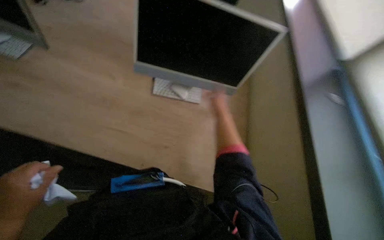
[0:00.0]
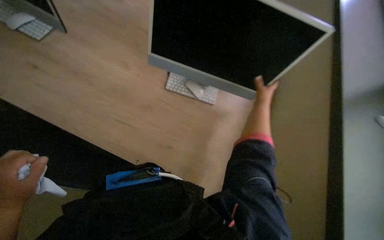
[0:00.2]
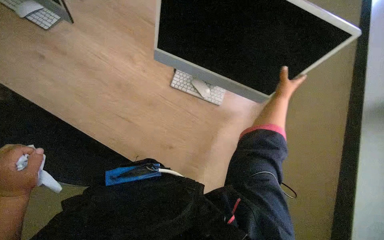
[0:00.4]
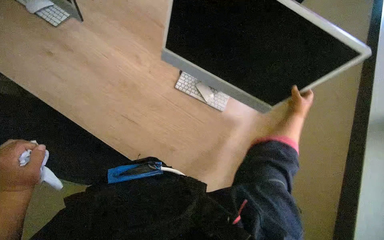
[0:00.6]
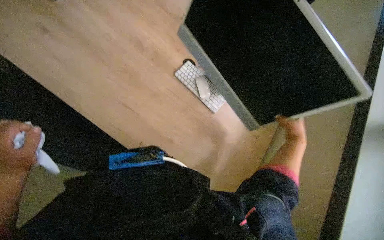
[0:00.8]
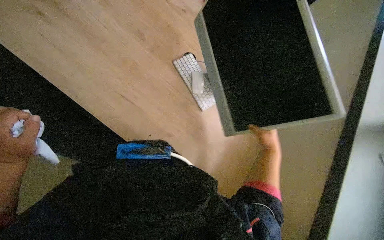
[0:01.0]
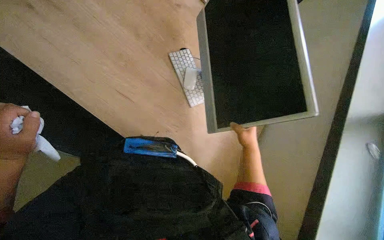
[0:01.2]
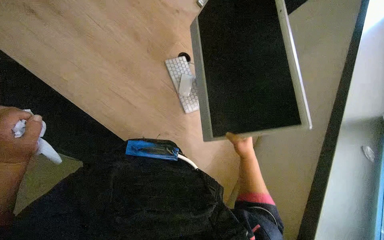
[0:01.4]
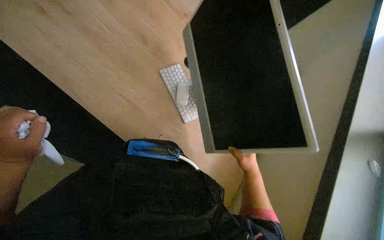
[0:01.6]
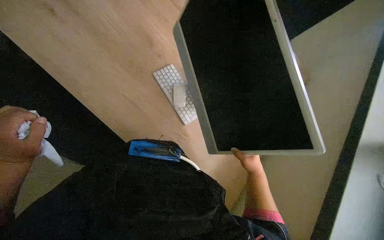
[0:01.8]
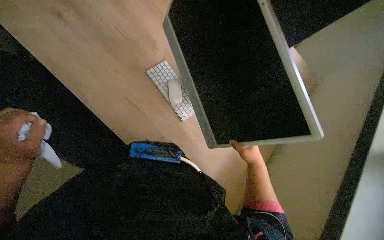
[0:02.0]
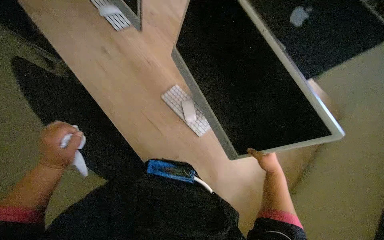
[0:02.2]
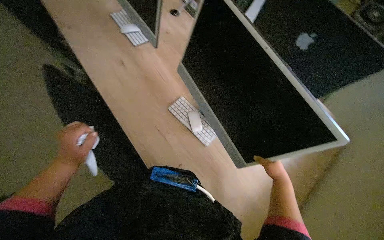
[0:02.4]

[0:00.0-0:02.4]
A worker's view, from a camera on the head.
Job: organizing items.
The whole recording: Preparing office workstations. The worker arranges chairs and computer equipment, then cleans the monitors at several workstations.
0.0 to 1.2 s: The right hand shifts roughly 10 cm down the picture.
1.2 to 2.4 s: The camera sweeps to the left, by roughly 15 degrees.

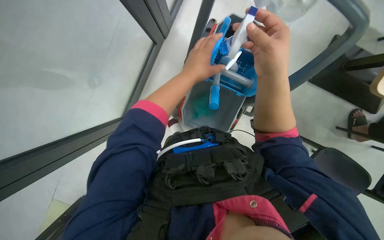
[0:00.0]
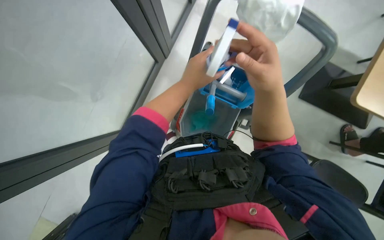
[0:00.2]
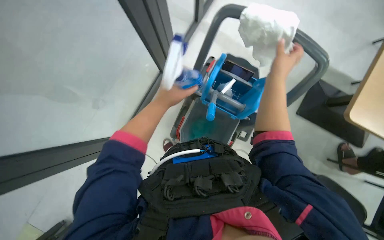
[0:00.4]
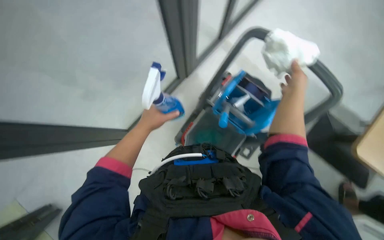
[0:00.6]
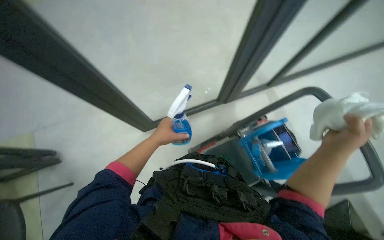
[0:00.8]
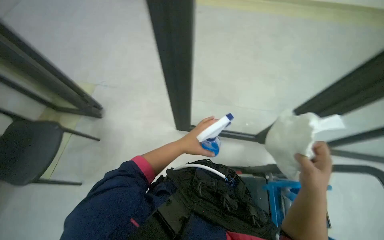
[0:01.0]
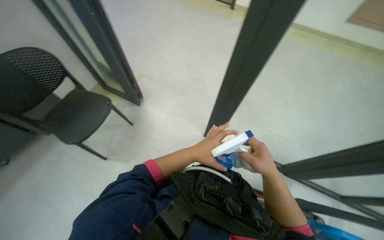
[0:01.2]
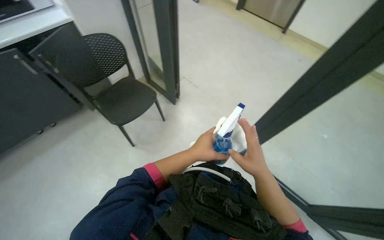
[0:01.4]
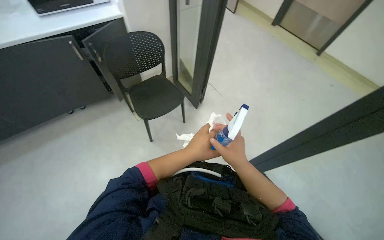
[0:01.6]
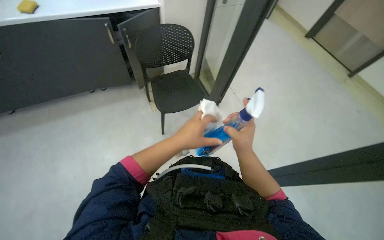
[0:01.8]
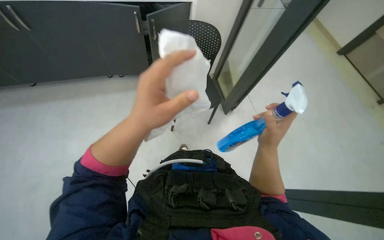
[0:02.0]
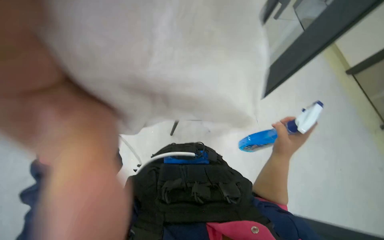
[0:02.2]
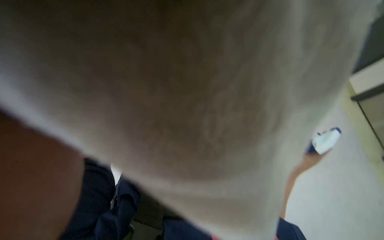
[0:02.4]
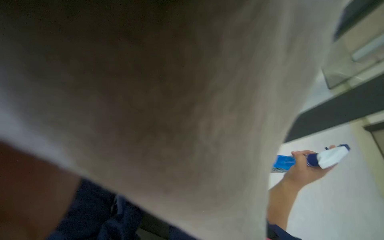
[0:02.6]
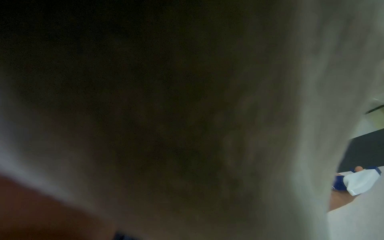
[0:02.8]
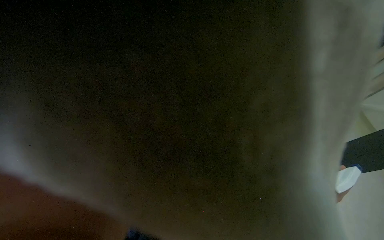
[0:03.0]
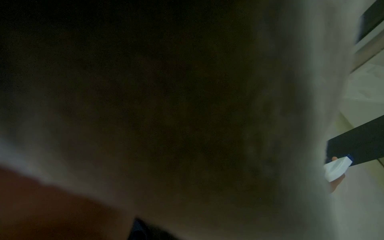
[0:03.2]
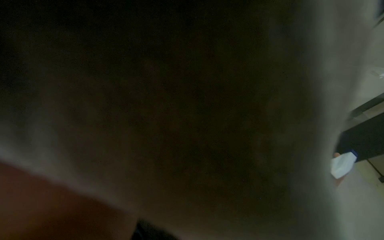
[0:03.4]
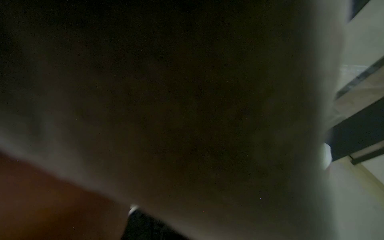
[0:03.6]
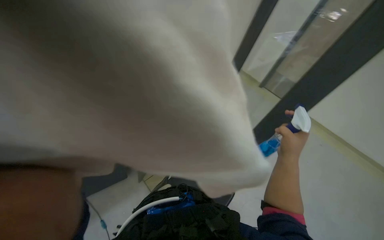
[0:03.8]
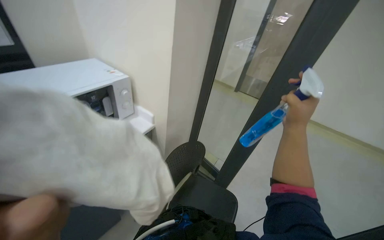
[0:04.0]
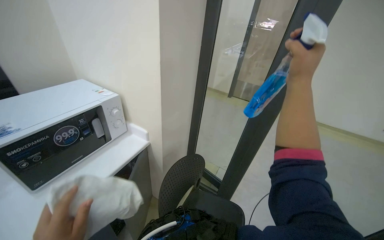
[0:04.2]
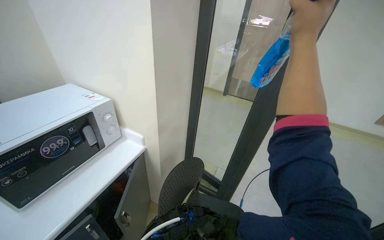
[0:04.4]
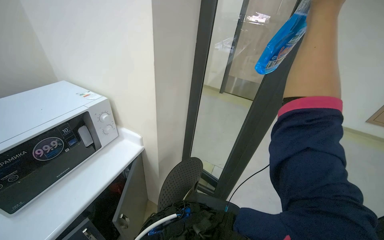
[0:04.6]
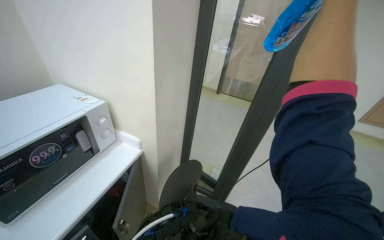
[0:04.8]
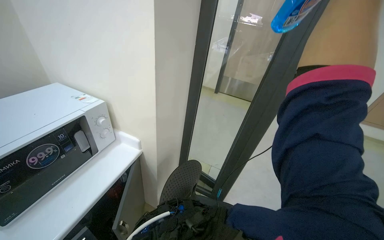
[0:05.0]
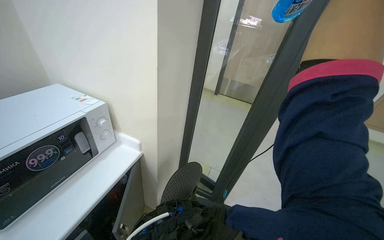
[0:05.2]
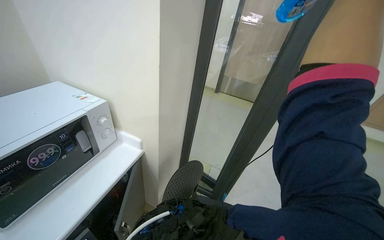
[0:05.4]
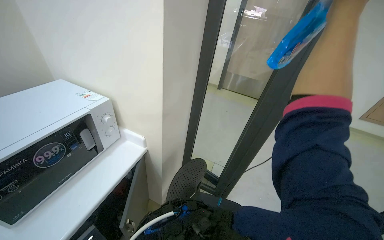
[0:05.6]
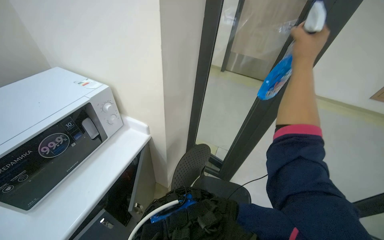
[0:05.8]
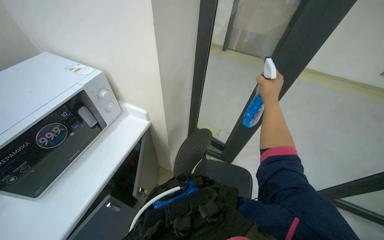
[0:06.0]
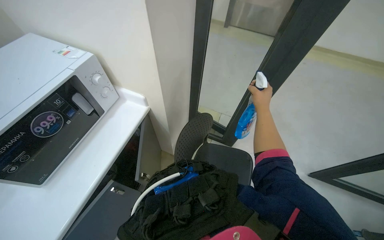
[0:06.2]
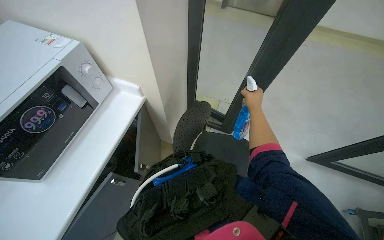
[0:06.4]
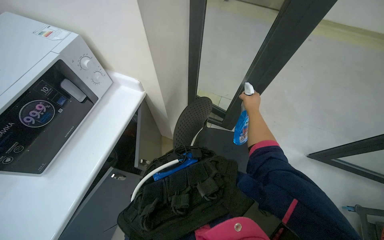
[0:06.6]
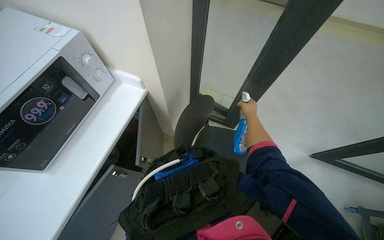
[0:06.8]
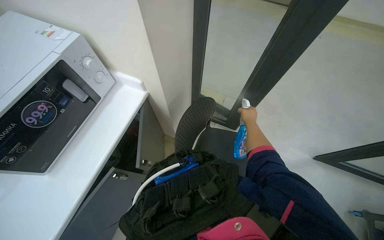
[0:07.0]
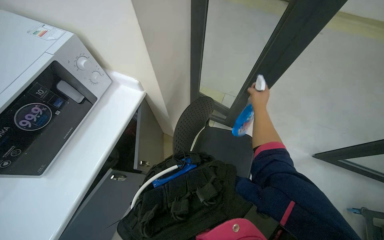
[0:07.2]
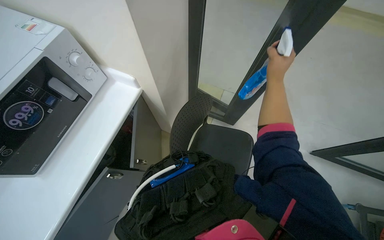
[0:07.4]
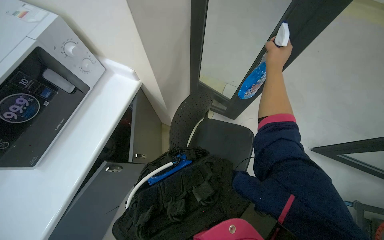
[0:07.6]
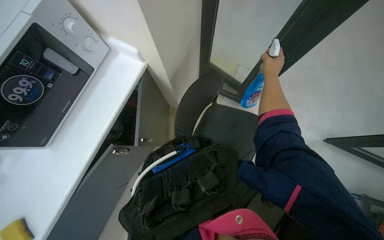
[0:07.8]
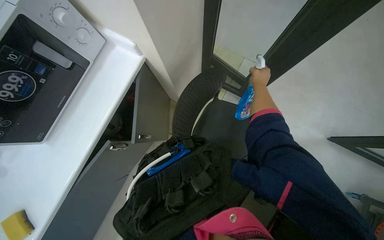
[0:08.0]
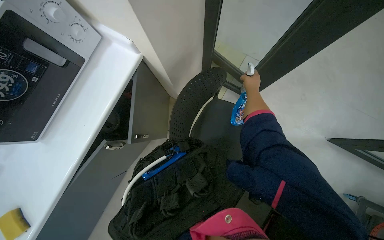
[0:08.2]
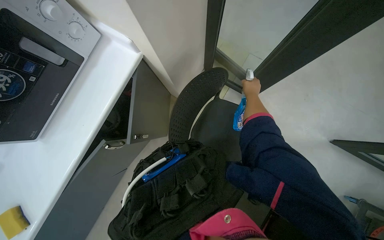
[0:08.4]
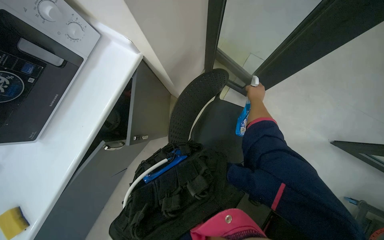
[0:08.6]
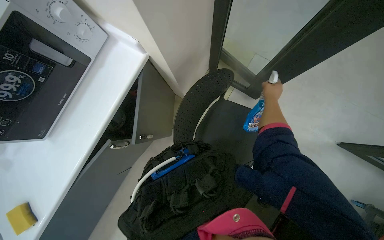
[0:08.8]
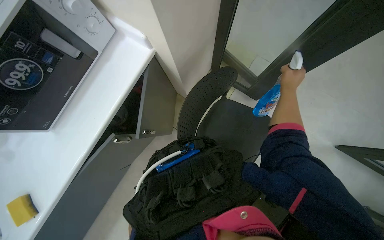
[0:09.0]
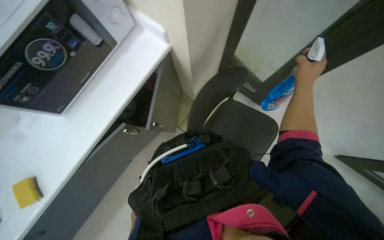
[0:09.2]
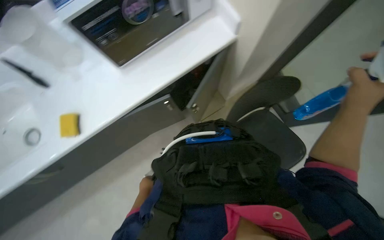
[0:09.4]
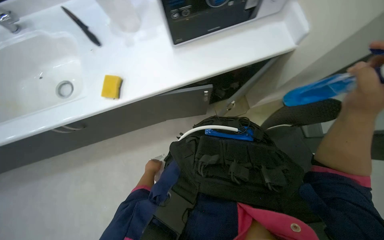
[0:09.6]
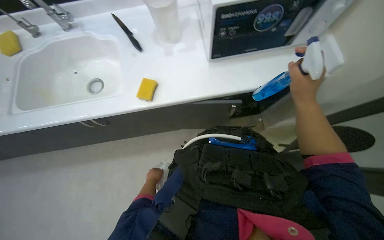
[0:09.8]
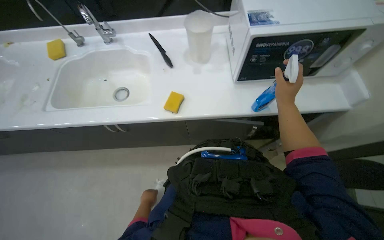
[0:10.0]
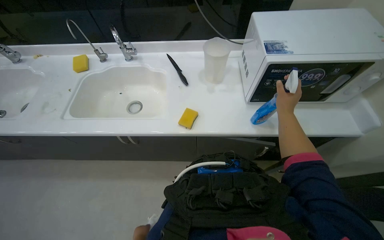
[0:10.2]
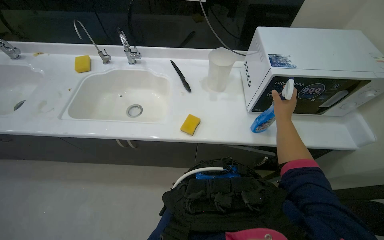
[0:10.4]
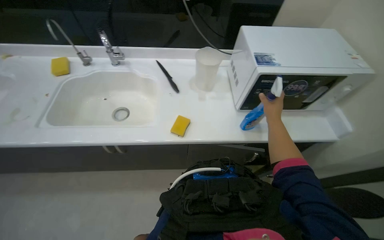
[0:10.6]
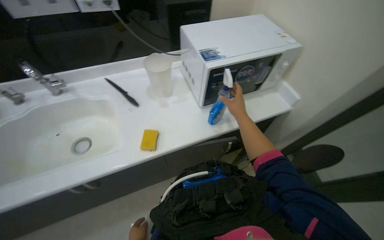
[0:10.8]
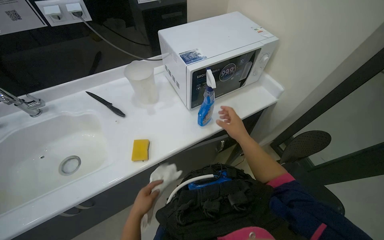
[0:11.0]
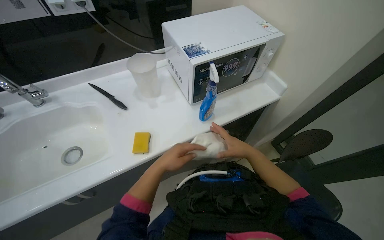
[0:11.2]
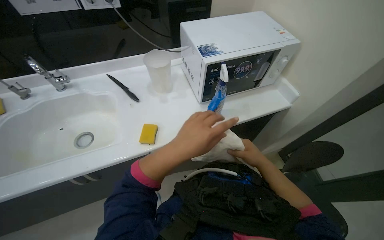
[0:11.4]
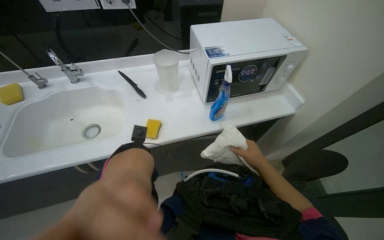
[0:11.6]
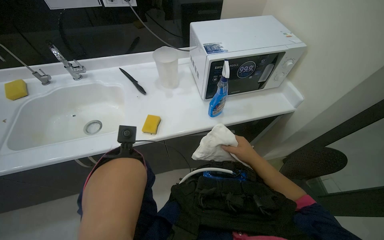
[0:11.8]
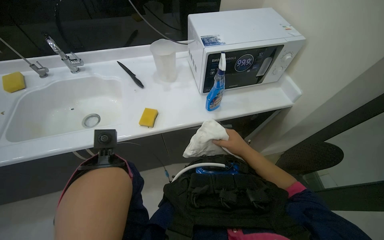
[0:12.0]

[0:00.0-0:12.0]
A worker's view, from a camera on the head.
Job: cleaning windows.
The whole recording: Cleaning glass partition. The worker wrings a cloth, then uses it and a spray bottle to clean the glass partition and nearby chairs.
0.0 to 1.6 s: The wearer's head swings approximately 110 degrees to the left. The view tips upward by some 35 degrees.
4.4 to 6.0 s: The view tips downward by some 15 degrees.
6.0 to 7.6 s: The view tilts roughly 20 degrees downward. The right hand travels farther from the camera and back again, approximately 25 cm each way.
7.6 to 9.0 s: The right hand heads down the picture, covering some 10 cm, and moves some 25 cm farther from the camera and comes back.
9.0 to 10.4 s: The camera pitches upward, by approximately 20 degrees. The scene rotates clockwise by some 50 degrees.

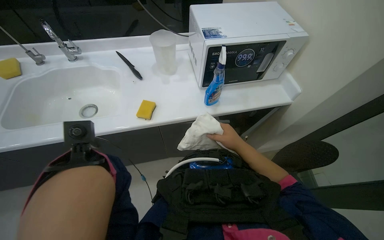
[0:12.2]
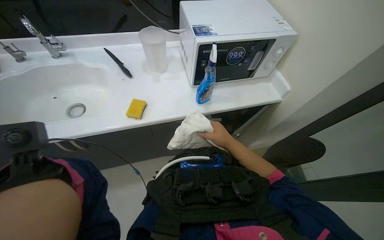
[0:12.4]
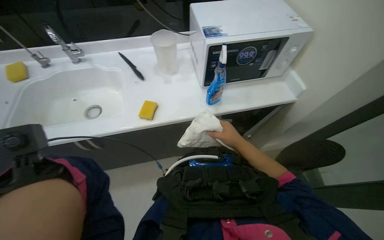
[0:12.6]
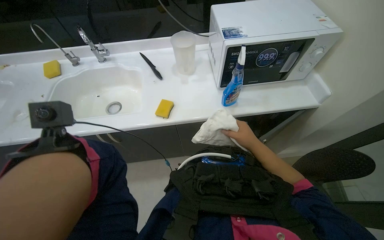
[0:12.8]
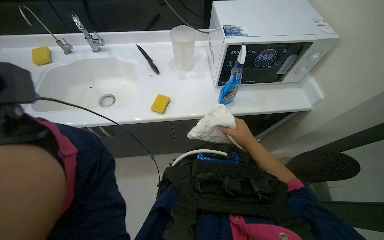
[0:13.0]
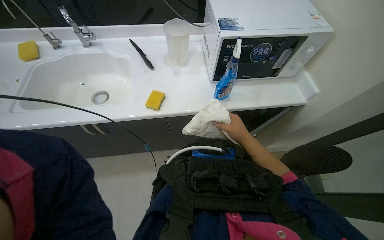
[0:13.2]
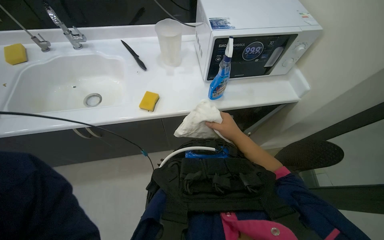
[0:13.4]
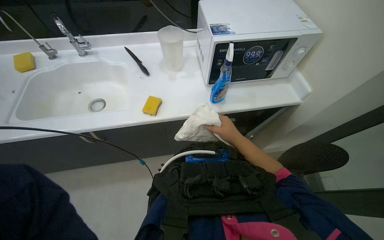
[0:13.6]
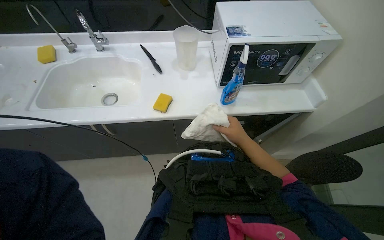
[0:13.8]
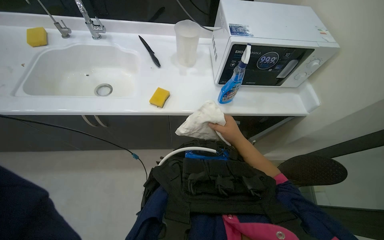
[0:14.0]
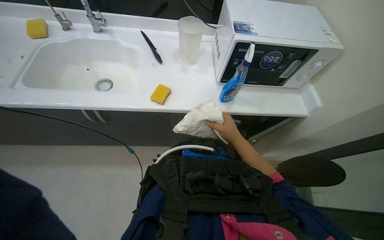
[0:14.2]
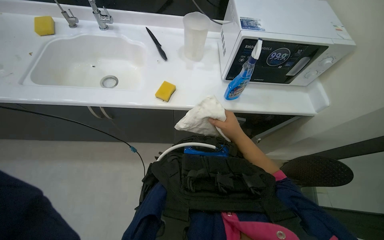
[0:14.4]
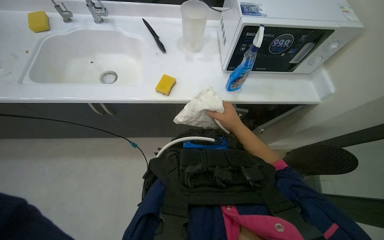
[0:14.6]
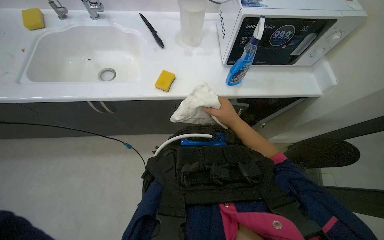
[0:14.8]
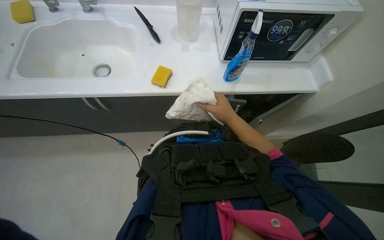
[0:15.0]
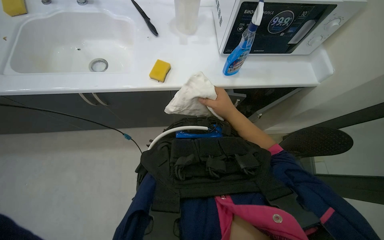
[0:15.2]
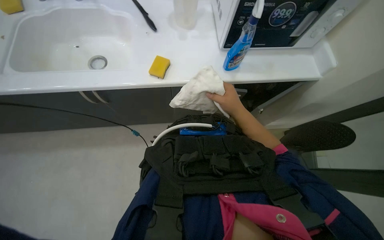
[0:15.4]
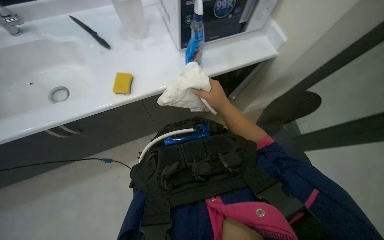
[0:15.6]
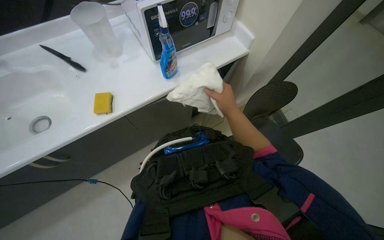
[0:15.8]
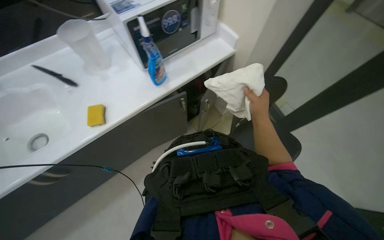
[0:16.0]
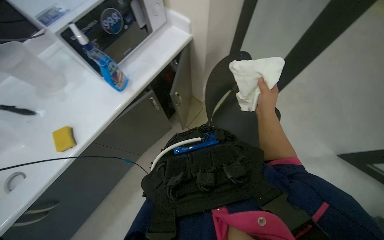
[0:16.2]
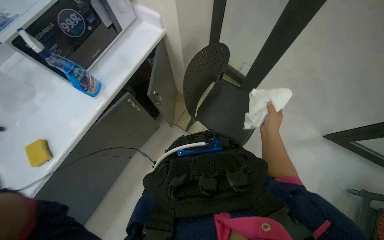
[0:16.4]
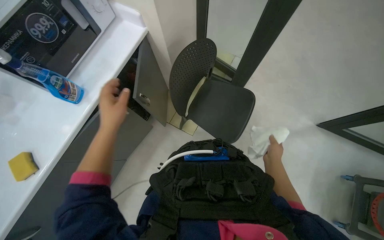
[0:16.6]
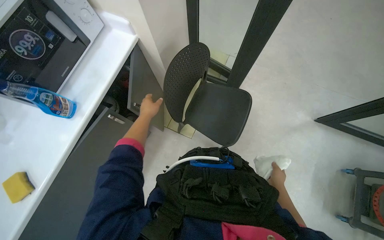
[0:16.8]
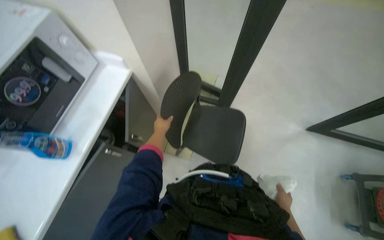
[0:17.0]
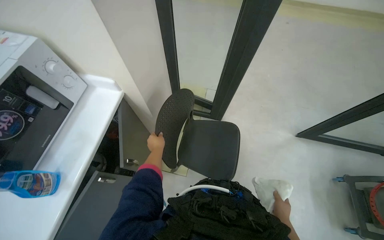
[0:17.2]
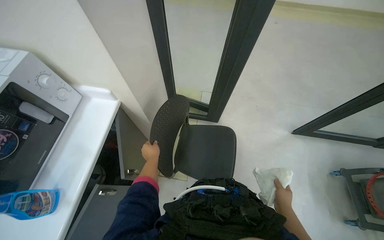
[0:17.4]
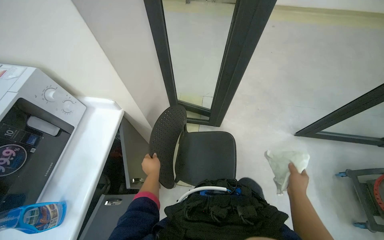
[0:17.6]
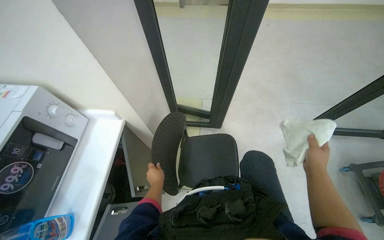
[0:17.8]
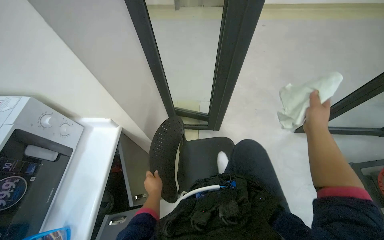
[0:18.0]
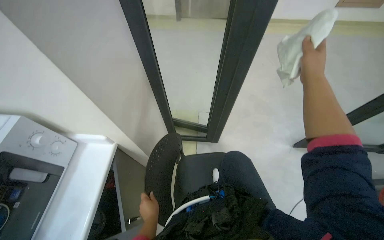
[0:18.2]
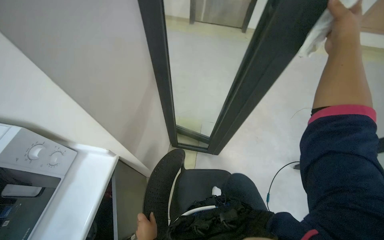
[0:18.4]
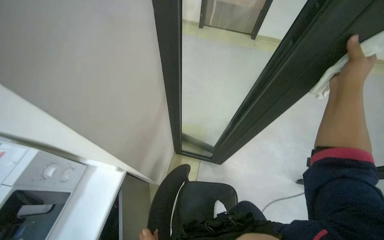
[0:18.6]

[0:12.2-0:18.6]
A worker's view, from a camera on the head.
Job: cleaning windows.
The whole recording: Cleaning glass partition. The worker wrings a cloth, then uses it and a spray bottle to clean the glass partition and nearby chairs.
13.8 to 15.4 s: The camera pitches downward, by approximately 10 degrees.
15.4 to 17.0 s: The wearer looks approximately 20 degrees further upward. Everything in view rotates some 50 degrees counterclockwise.
17.0 to 18.6 s: The head travels approximately 40 cm.
